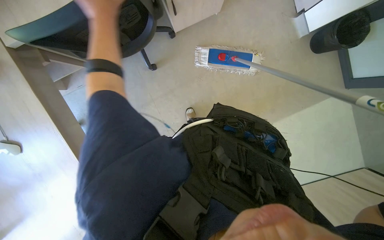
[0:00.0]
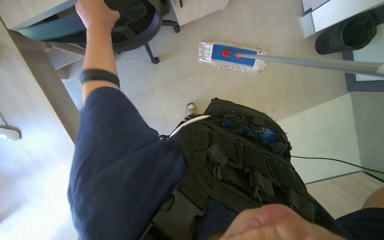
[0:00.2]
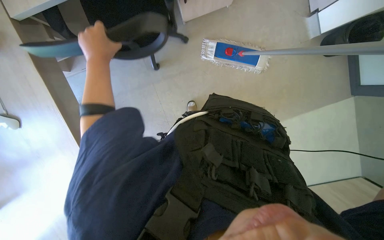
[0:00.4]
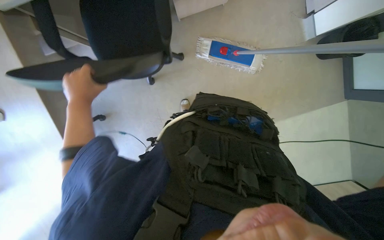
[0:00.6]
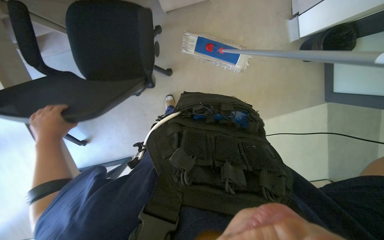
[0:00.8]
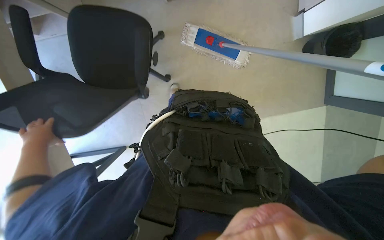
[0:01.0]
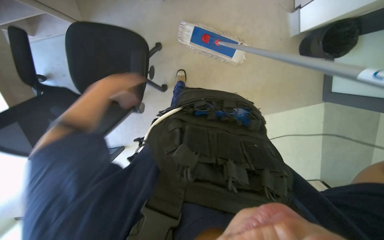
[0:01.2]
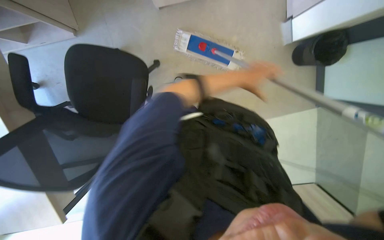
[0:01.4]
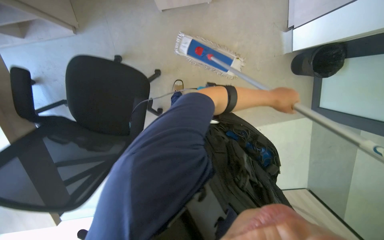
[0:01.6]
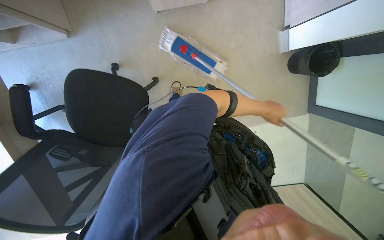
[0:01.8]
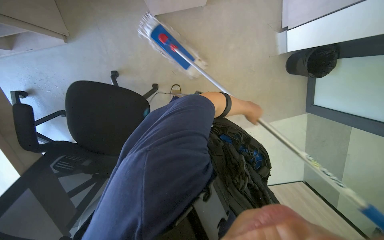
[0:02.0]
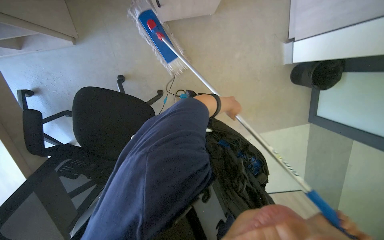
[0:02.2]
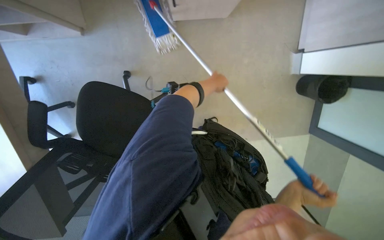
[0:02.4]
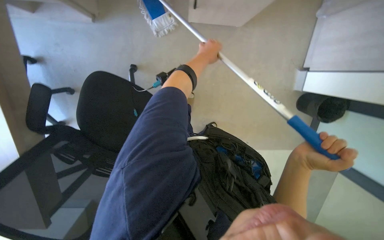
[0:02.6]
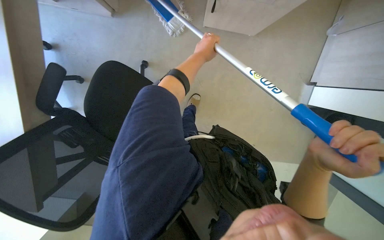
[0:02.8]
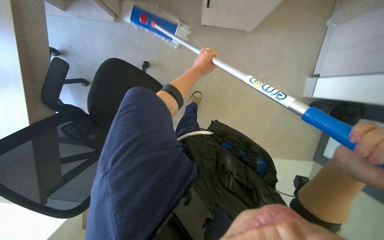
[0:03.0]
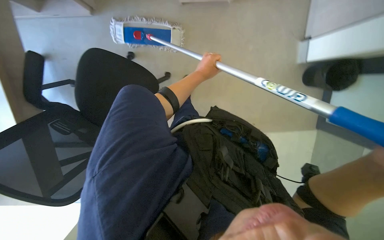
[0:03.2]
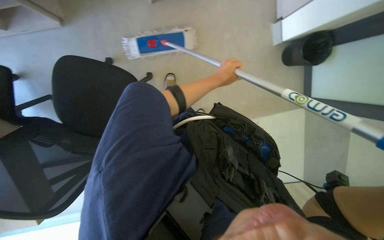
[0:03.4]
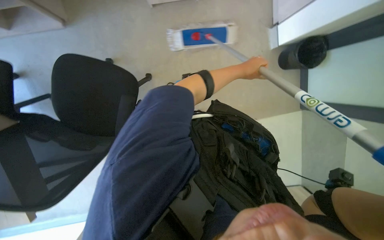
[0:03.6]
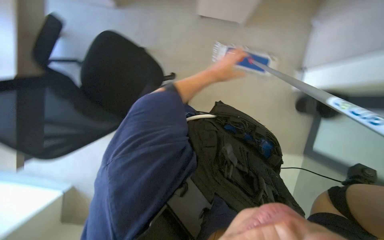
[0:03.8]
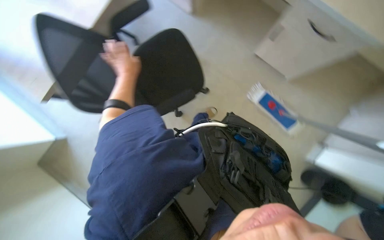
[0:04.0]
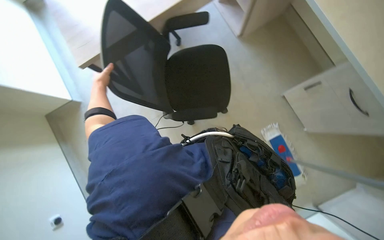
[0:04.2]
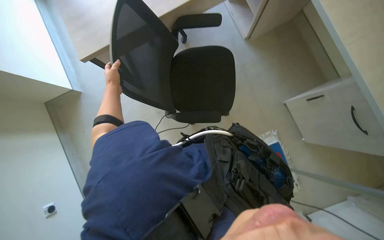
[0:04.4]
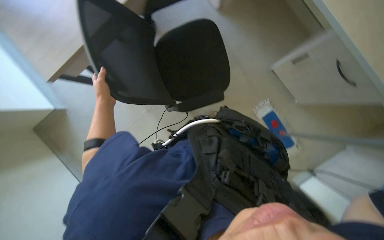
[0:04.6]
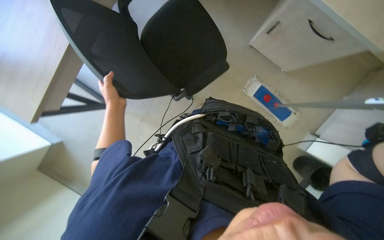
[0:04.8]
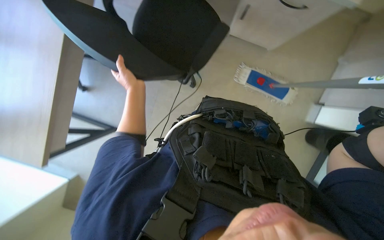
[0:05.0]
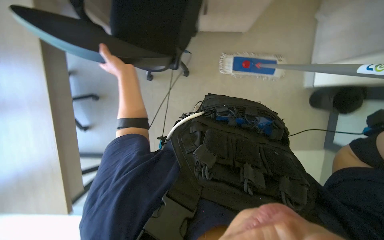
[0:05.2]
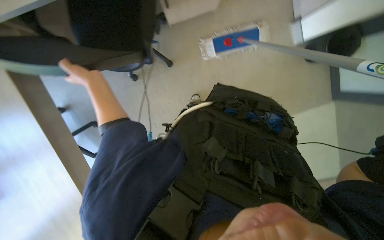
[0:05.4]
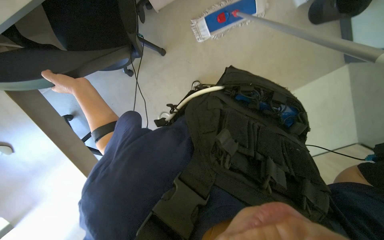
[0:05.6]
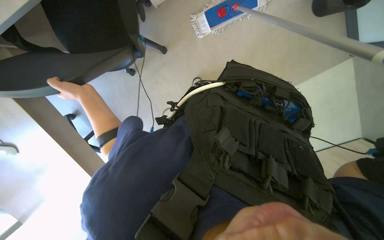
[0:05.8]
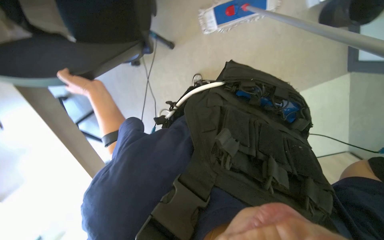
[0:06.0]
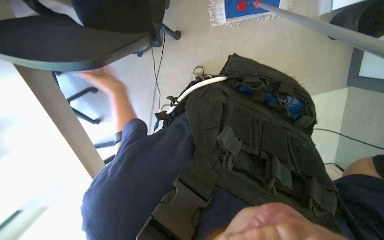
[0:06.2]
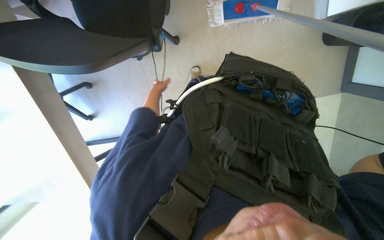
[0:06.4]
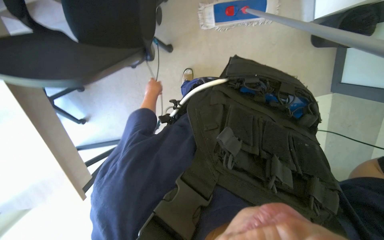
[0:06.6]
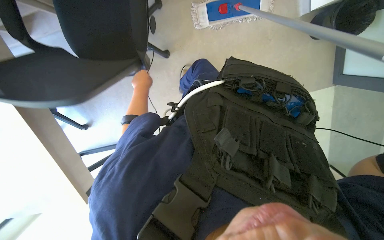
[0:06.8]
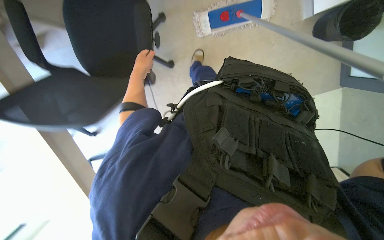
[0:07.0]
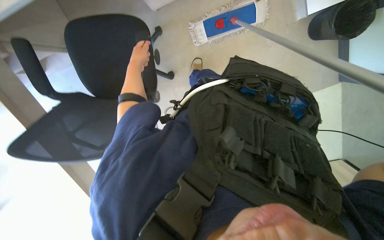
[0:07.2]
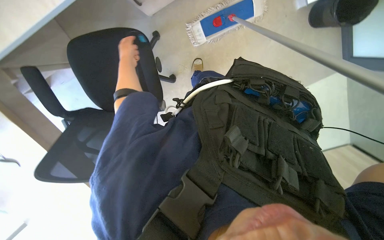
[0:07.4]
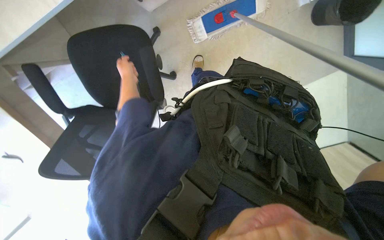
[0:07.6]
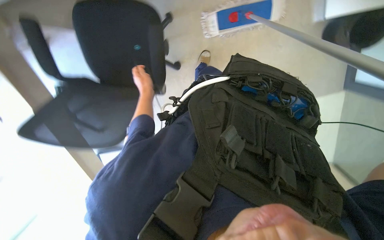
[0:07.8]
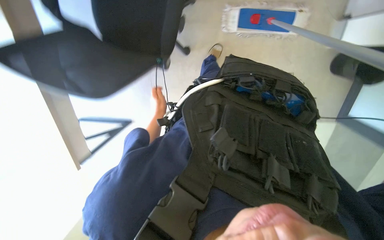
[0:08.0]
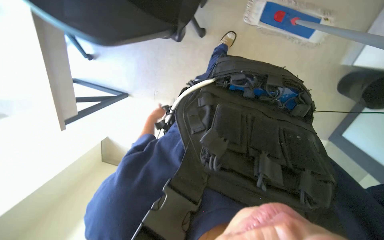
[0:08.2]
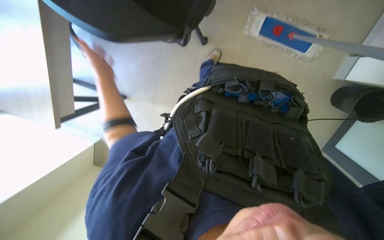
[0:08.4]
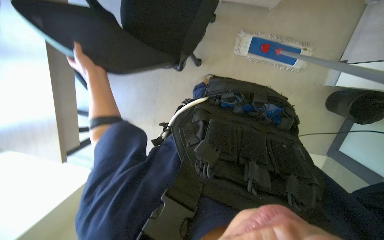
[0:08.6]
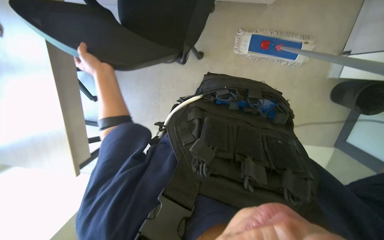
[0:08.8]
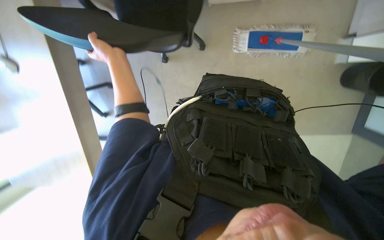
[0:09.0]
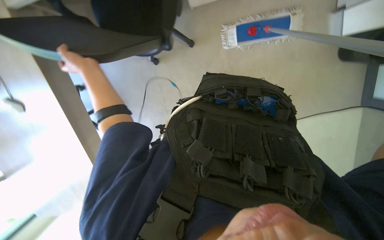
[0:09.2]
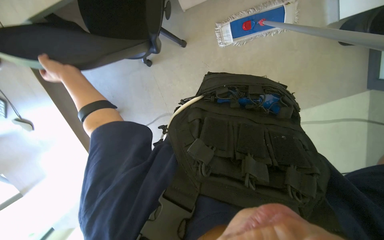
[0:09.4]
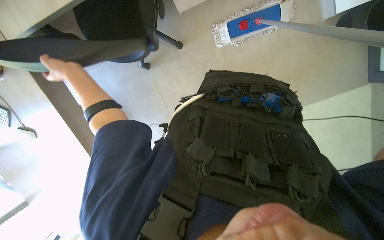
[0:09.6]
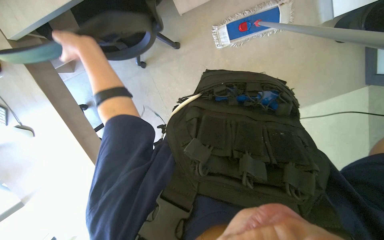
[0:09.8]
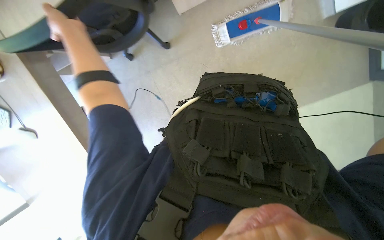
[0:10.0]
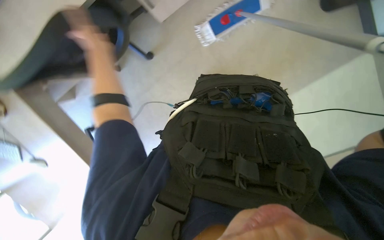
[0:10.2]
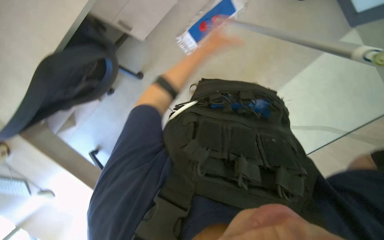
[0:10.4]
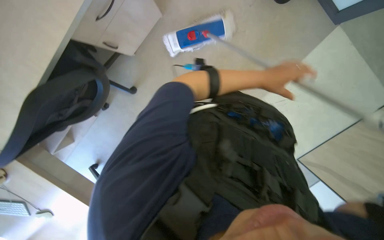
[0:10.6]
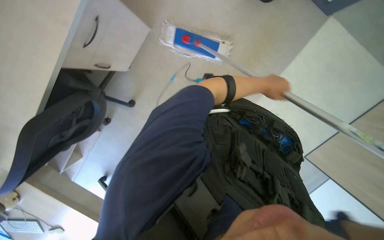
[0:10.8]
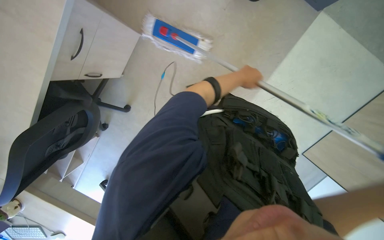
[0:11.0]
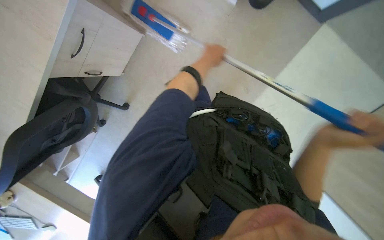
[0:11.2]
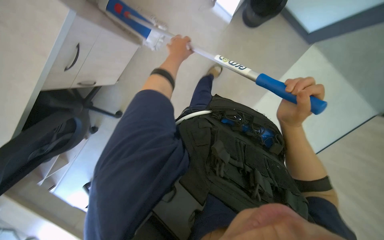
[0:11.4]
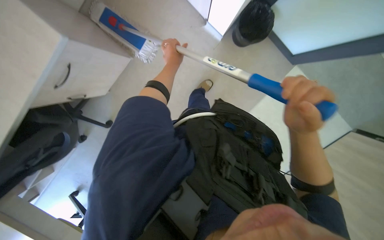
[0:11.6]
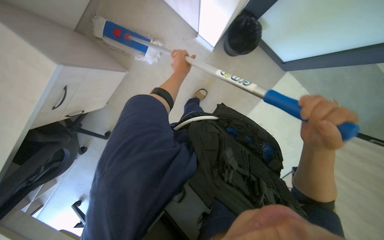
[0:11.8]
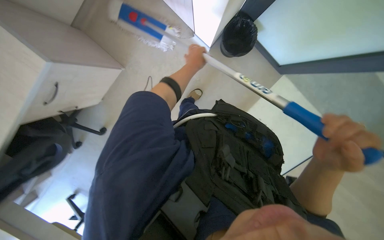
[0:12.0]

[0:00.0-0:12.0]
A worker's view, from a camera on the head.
Job: mopping floor.
The whole recording: Mopping office floor. The worker mops the office floor using a mop and bucket. The worker mops the office floor, periodically wringing and adjusting the mop.
0:03.0 to 0:04.4: The camera pitches upward, by some 15 degrees. The scene turns about 50 degrees clockwise in the picture.
0:04.4 to 0:06.0: The camera pitches downward, by approximately 20 degrees. Everything in view rotates some 30 degrees counterclockwise.
0:06.0 to 0:07.6: The left hand moves nearer and farther over some 20 cm, changing direction 2 times.
0:09.0 to 0:10.4: The camera sweeps to the right, by approximately 15 degrees.
0:10.4 to 0:12.0: The camera pitches upward, by approximately 20 degrees.

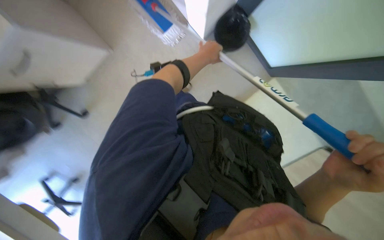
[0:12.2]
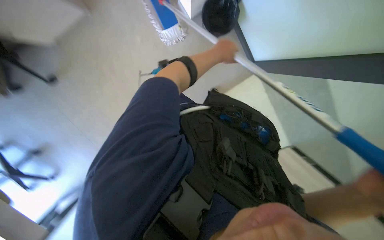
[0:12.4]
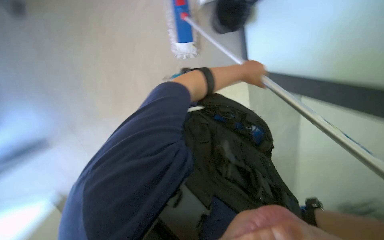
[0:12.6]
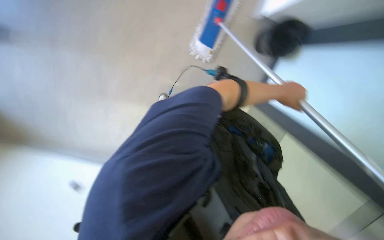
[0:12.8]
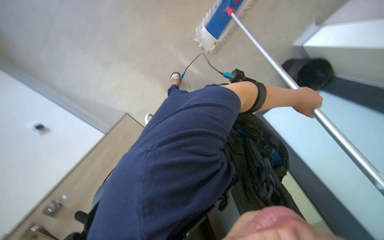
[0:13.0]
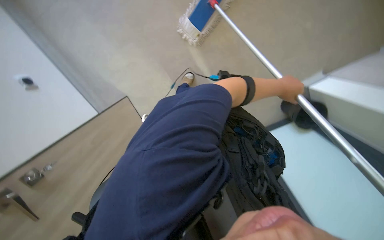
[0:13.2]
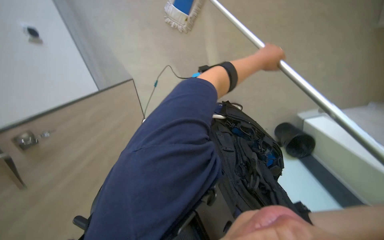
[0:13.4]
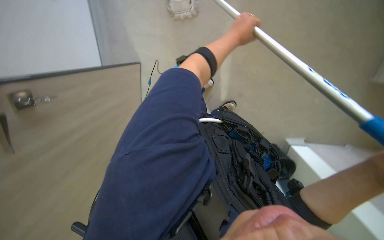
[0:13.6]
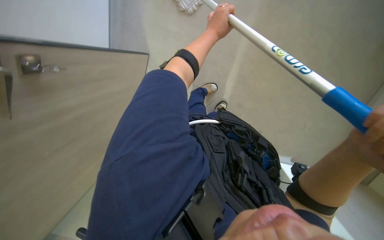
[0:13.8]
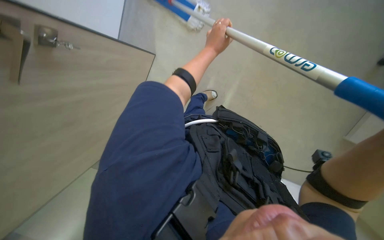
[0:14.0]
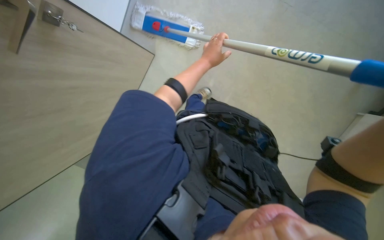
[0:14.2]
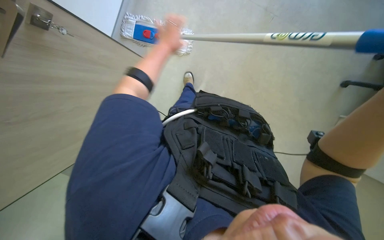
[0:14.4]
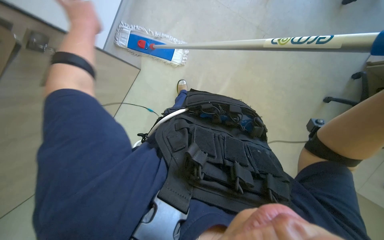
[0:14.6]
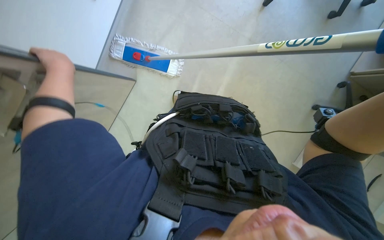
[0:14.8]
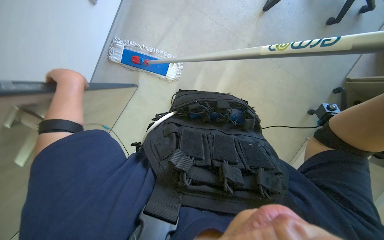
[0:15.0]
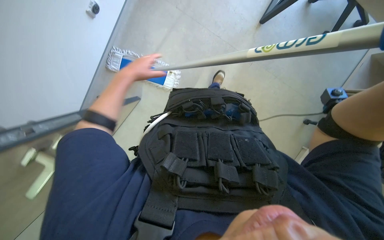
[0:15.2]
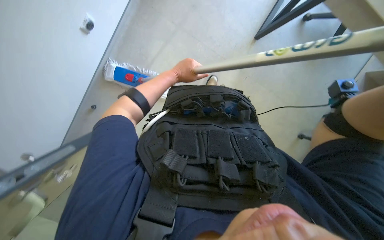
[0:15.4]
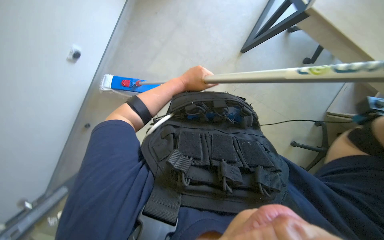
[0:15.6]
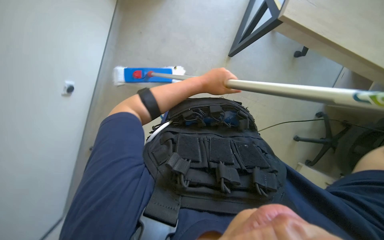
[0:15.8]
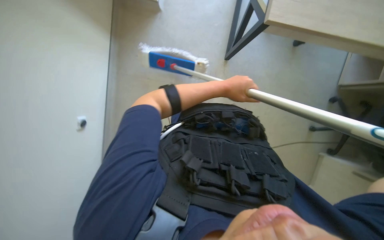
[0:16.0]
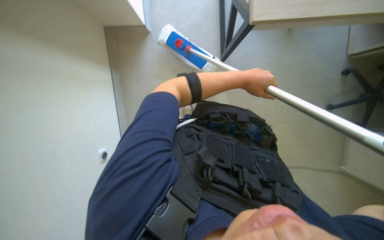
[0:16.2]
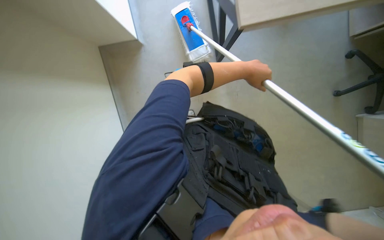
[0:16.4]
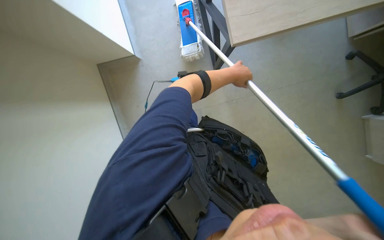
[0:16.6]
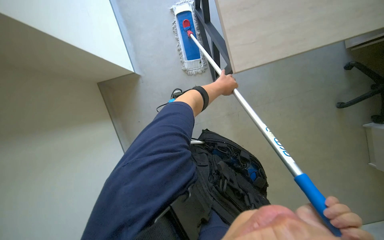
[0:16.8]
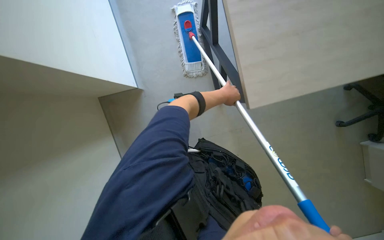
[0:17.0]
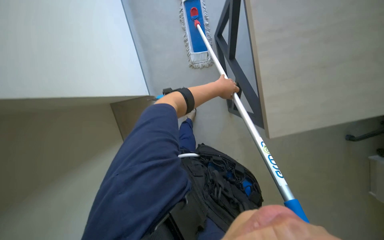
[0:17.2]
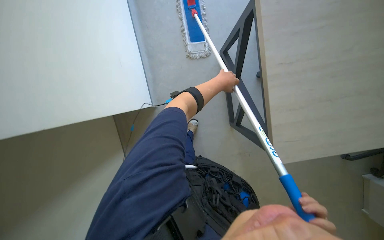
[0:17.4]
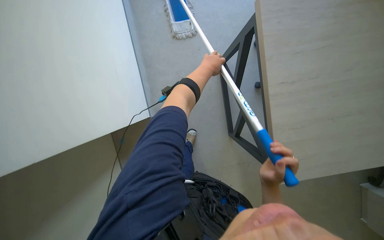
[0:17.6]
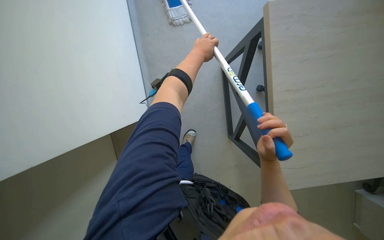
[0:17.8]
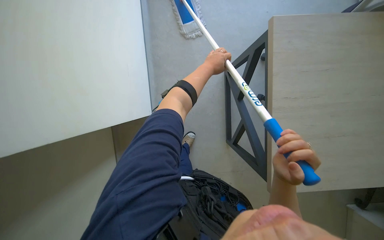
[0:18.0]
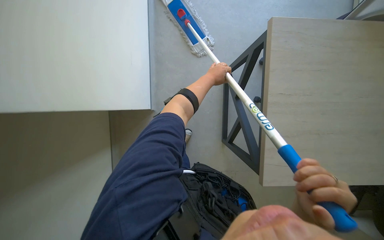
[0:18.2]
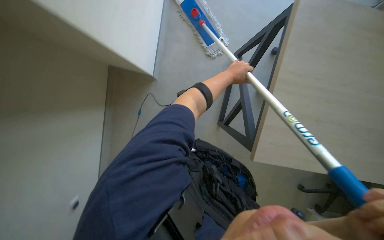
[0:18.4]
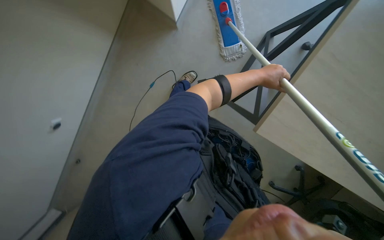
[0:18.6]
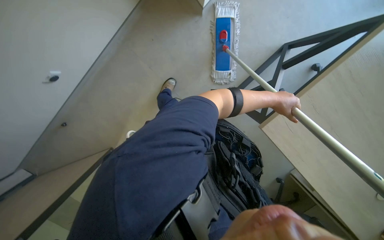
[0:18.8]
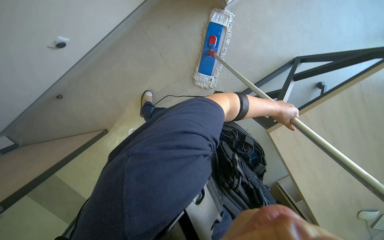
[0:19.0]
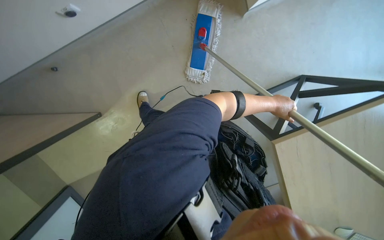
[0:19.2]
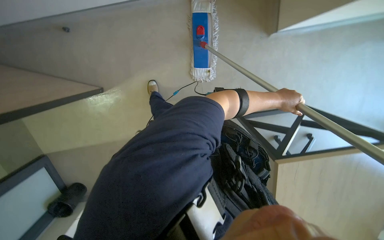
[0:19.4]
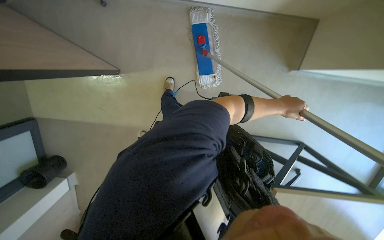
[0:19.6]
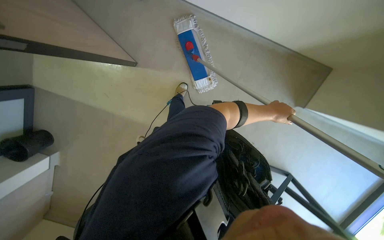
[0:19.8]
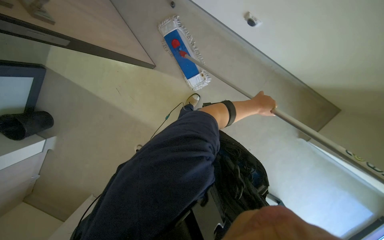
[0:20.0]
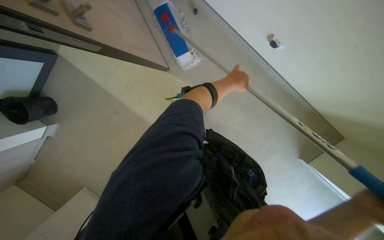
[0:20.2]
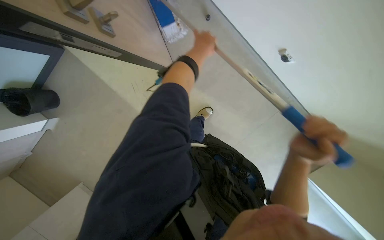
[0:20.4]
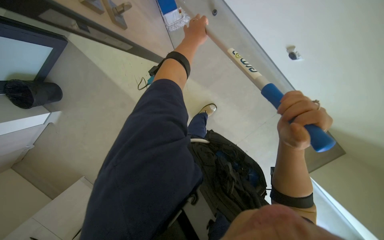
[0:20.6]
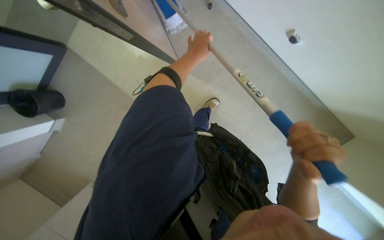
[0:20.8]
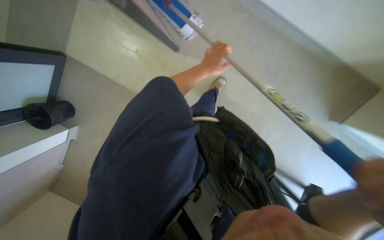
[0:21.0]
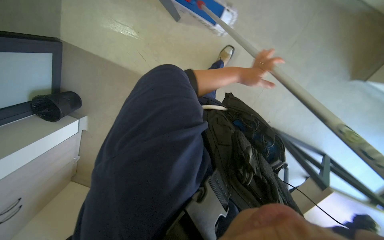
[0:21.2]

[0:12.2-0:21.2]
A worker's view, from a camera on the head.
Job: mopping floor.
The whole recording: Mopping office floor. The worker mops the office floor using a mop and bucket. The worker mops the office floor, periodically wringing and adjusting the mop.
0:12.2 to 0:13.8: The wearer looks about 15 degrees further downward. The left hand reaches approximately 15 cm to the right, then returns.
0:13.8 to 0:15.2: The wearer looks about 20 degrees further upward. The left hand travels to the left by some 15 cm.
0:15.2 to 0:16.6: The left hand moves to the right and up the picture, some 20 cm.
0:16.6 to 0:18.2: The left hand moves to the left, roughly 10 cm.
0:18.2 to 0:19.8: The left hand shifts about 30 cm down the picture and to the right.
